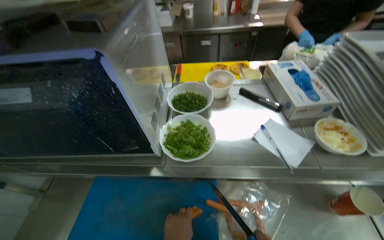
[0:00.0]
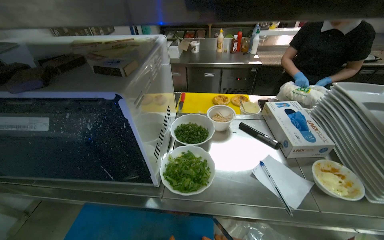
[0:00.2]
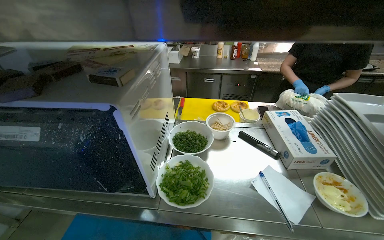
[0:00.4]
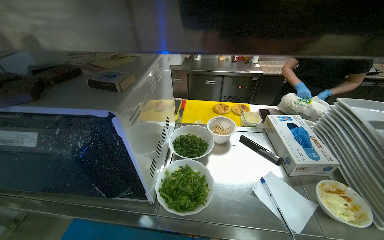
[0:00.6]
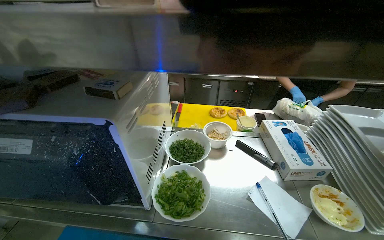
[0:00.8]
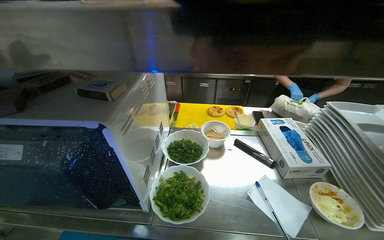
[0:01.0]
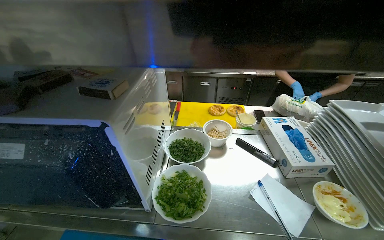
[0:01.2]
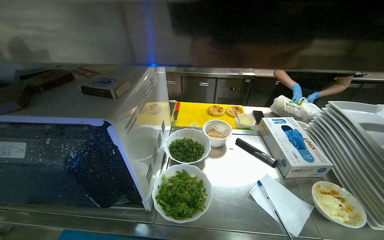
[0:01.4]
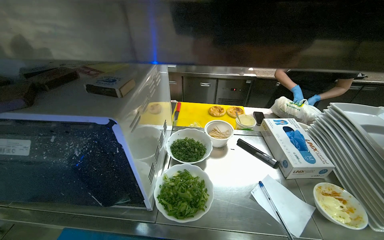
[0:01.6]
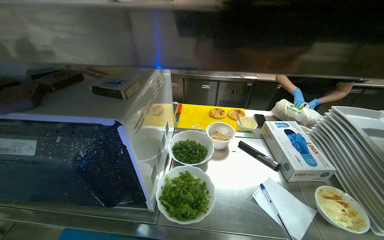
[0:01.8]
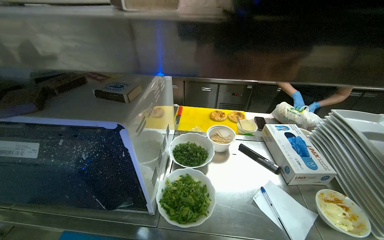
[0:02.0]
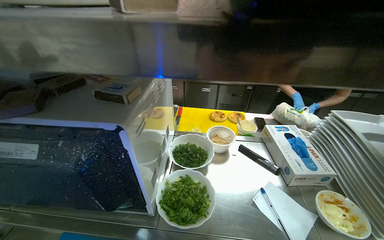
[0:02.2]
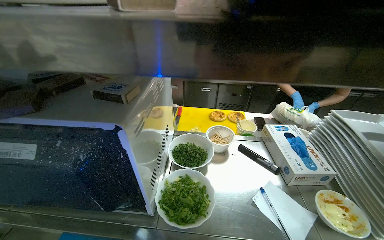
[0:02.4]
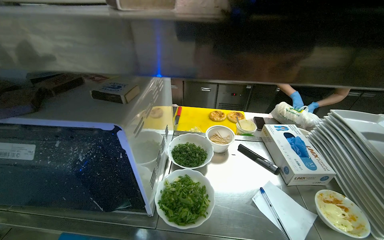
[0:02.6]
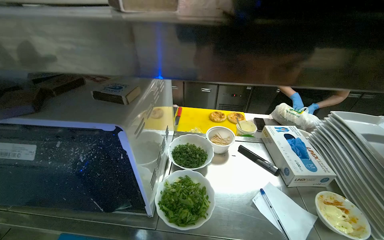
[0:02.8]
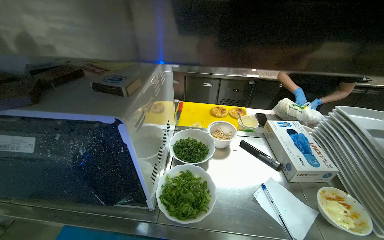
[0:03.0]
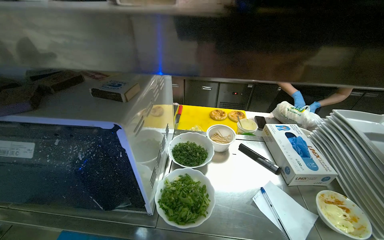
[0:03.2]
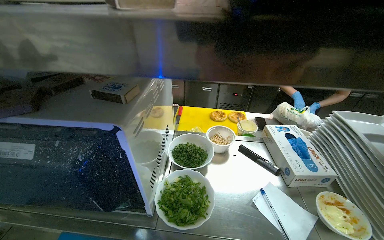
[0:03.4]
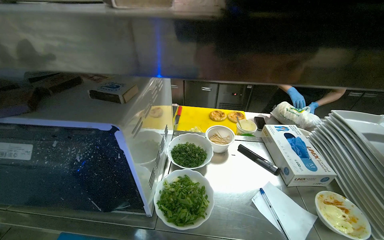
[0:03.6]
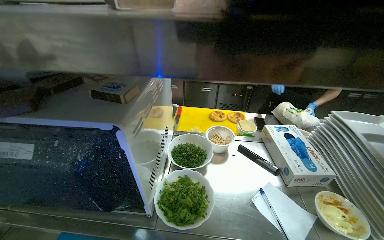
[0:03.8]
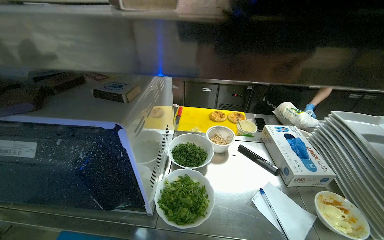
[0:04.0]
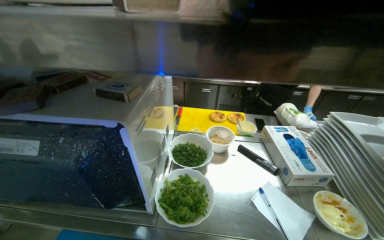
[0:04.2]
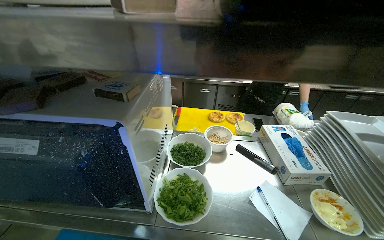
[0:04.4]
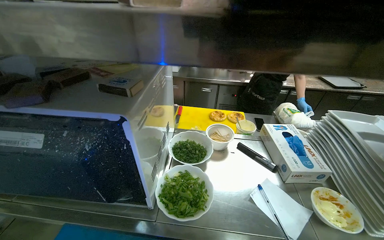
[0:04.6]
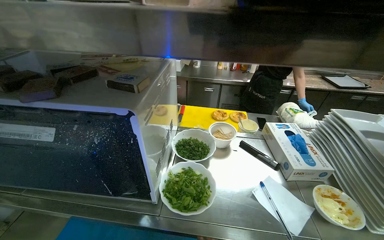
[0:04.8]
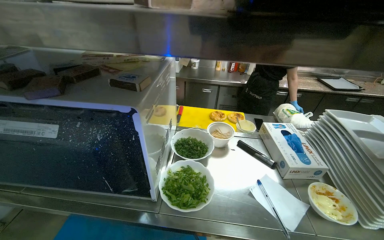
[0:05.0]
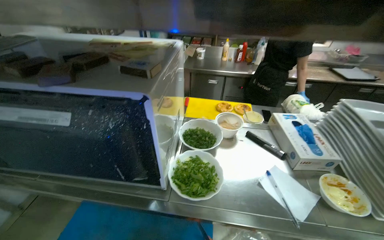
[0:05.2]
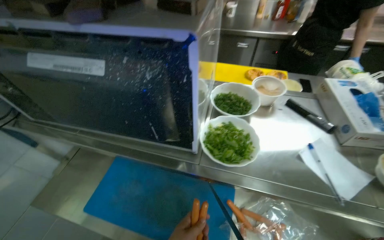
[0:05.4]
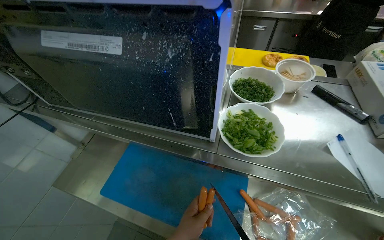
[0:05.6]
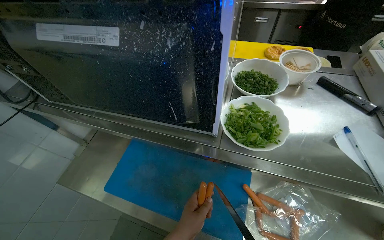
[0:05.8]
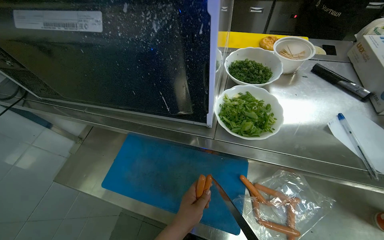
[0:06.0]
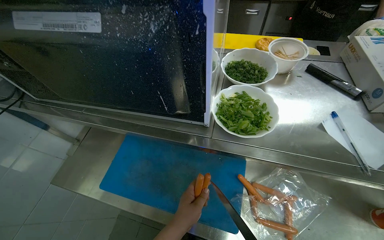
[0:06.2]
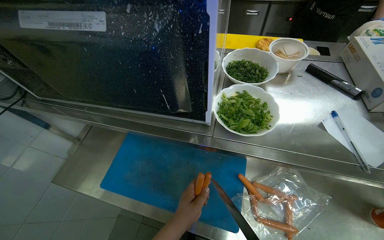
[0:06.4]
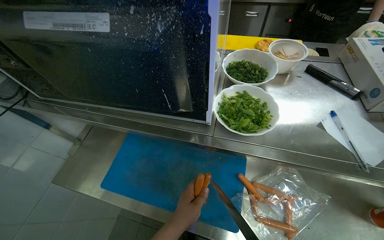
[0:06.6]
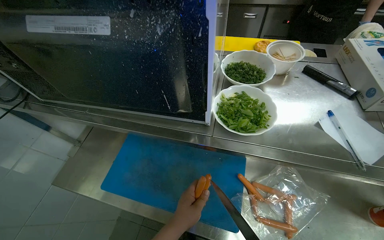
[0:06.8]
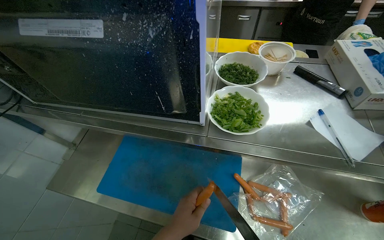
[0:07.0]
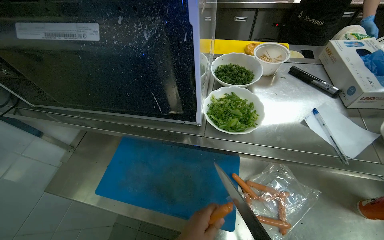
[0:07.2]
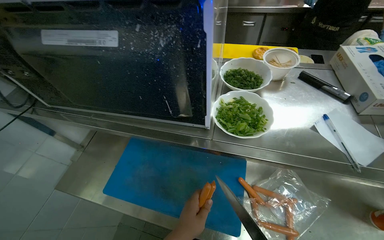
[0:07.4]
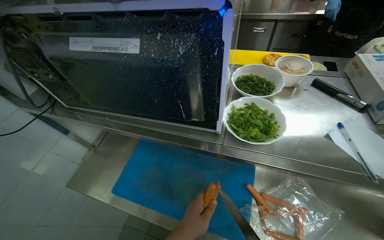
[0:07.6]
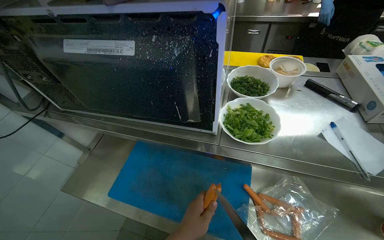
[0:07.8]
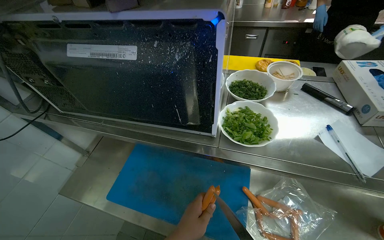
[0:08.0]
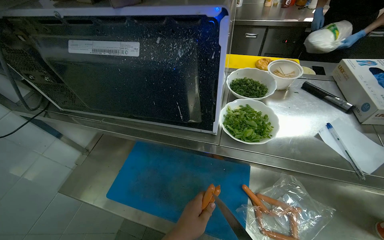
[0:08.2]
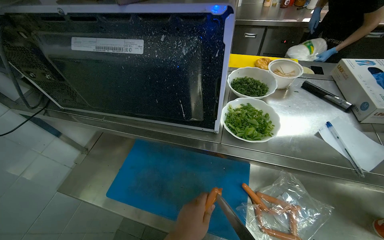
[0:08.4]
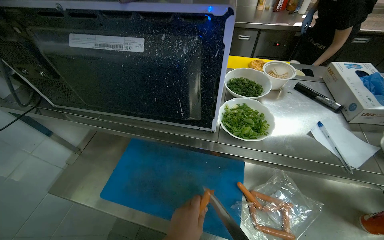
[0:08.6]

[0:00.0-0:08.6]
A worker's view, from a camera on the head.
Job: preparing food.
The whole recording: Cutting sausages on board. The worker cuts sausages on a blue cutting board.
0:04.4 to 0:05.8: The camera pitches downward, by about 20 degrees.

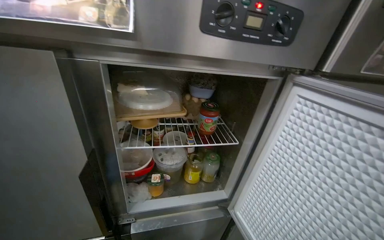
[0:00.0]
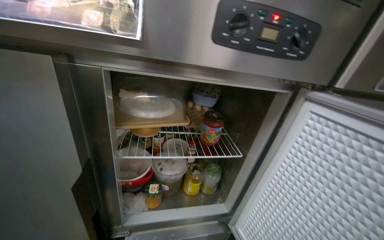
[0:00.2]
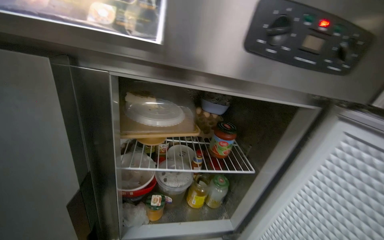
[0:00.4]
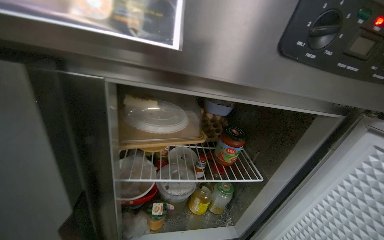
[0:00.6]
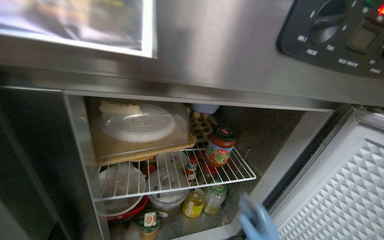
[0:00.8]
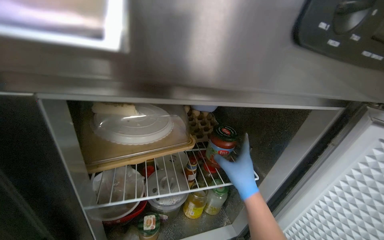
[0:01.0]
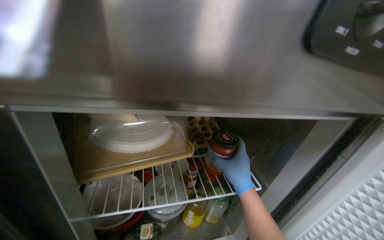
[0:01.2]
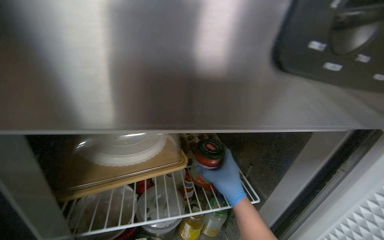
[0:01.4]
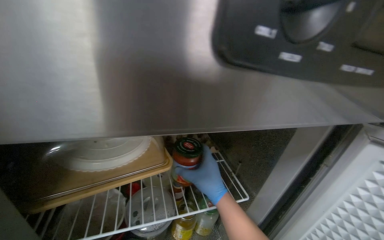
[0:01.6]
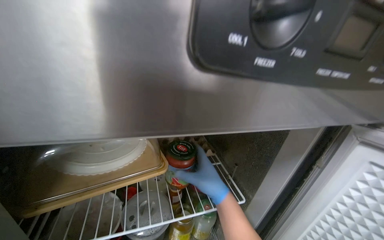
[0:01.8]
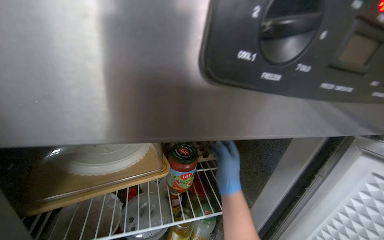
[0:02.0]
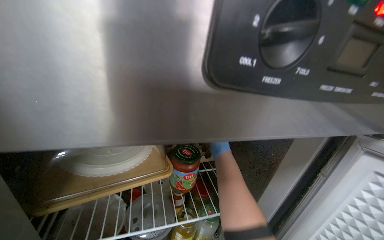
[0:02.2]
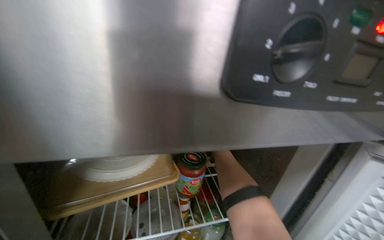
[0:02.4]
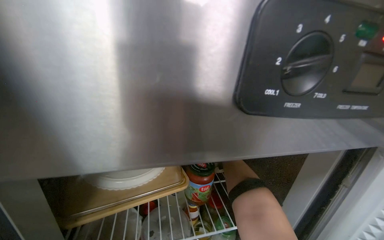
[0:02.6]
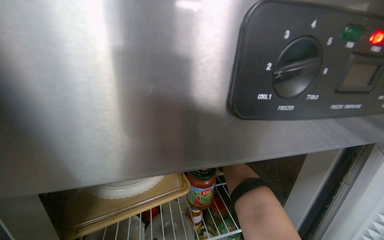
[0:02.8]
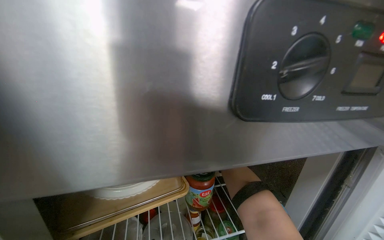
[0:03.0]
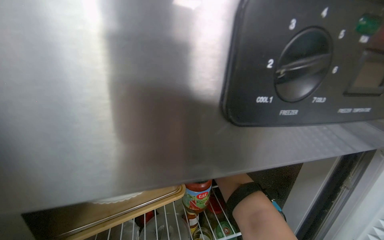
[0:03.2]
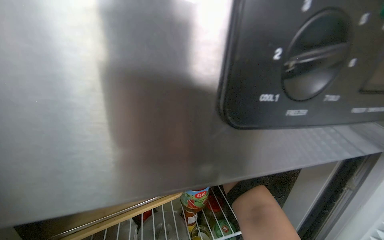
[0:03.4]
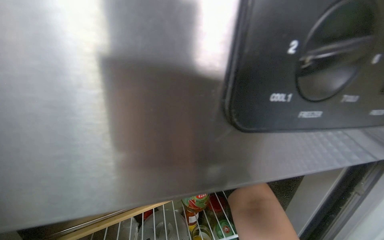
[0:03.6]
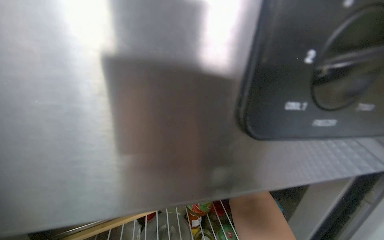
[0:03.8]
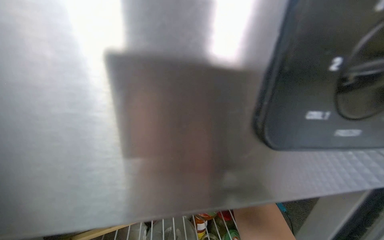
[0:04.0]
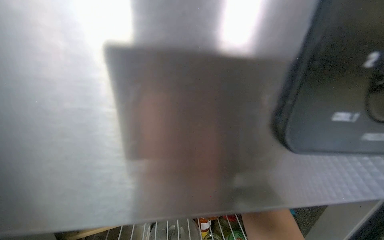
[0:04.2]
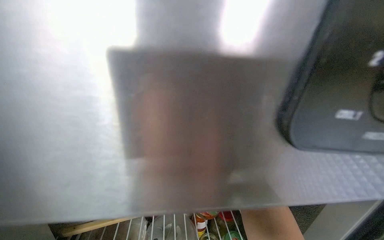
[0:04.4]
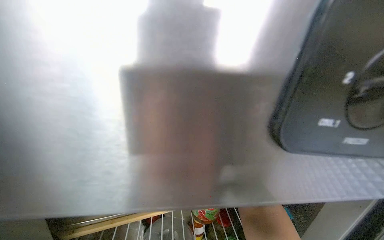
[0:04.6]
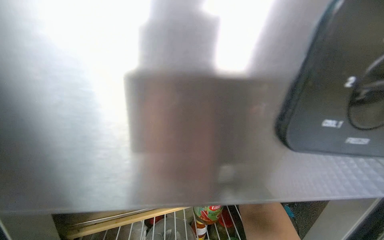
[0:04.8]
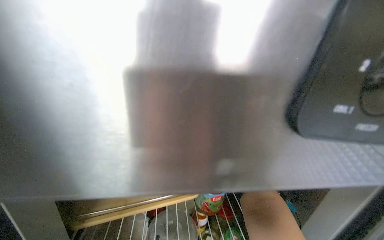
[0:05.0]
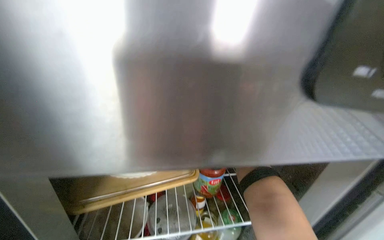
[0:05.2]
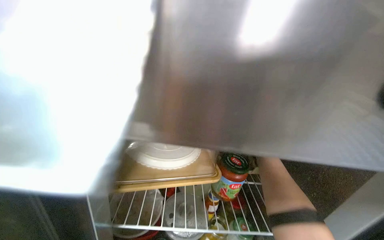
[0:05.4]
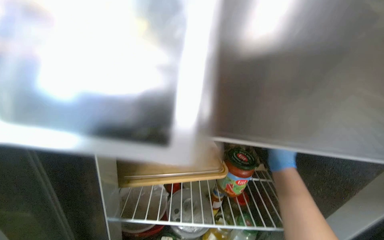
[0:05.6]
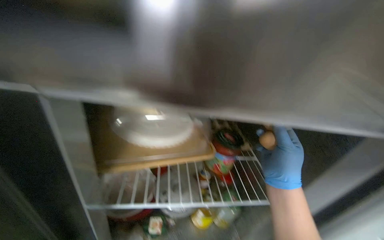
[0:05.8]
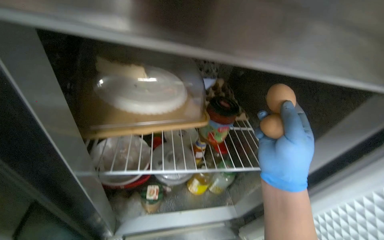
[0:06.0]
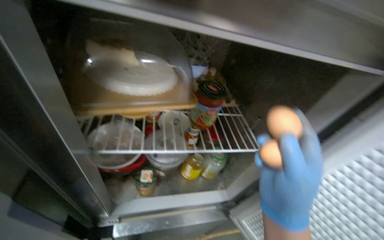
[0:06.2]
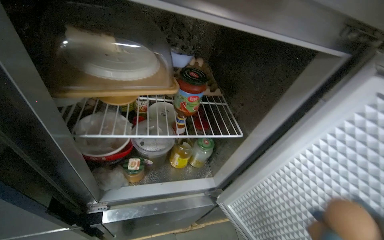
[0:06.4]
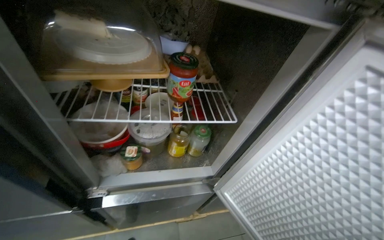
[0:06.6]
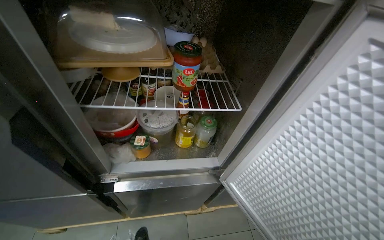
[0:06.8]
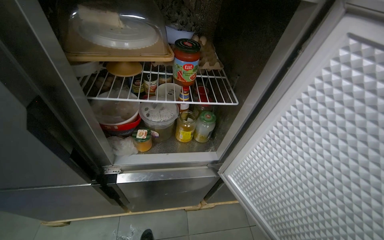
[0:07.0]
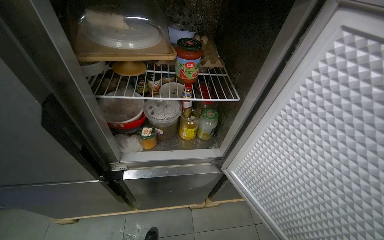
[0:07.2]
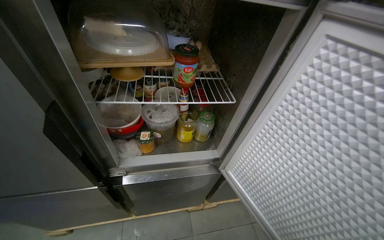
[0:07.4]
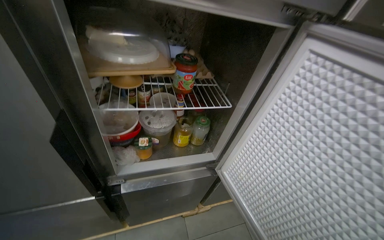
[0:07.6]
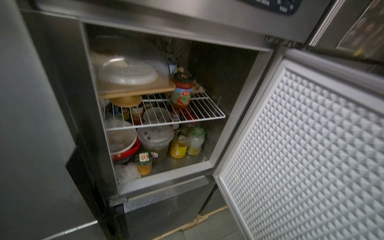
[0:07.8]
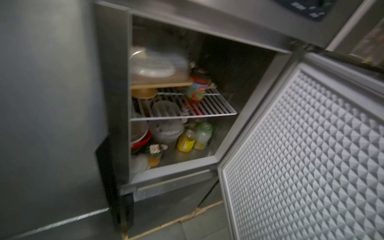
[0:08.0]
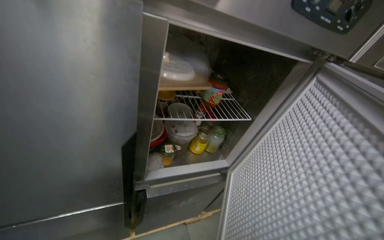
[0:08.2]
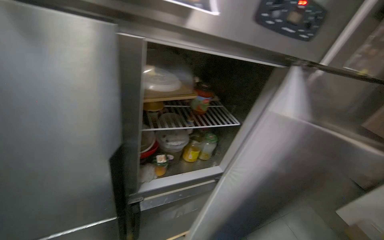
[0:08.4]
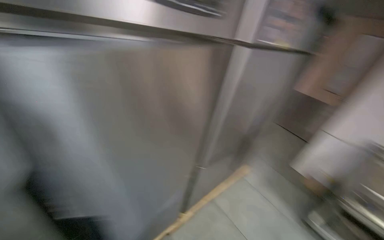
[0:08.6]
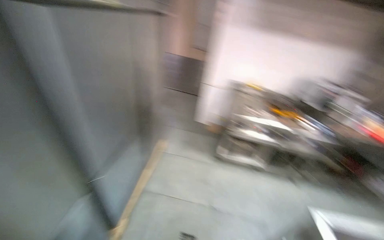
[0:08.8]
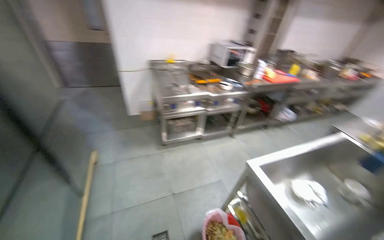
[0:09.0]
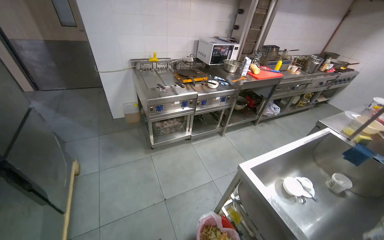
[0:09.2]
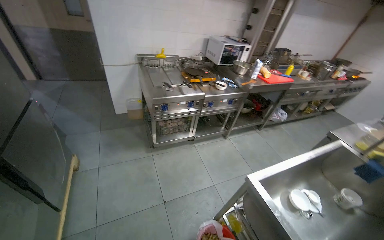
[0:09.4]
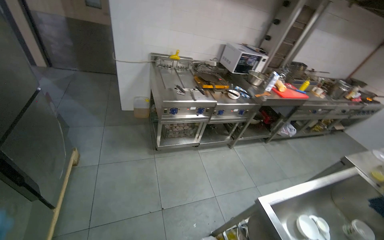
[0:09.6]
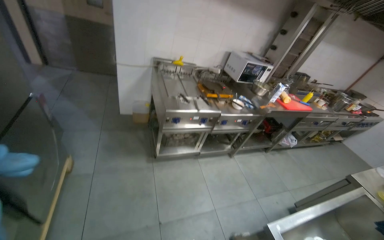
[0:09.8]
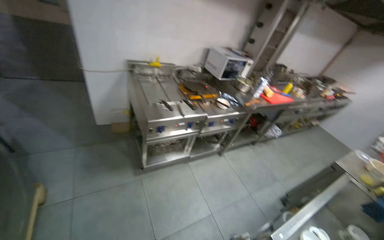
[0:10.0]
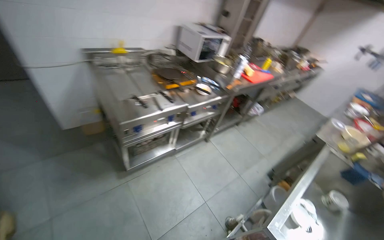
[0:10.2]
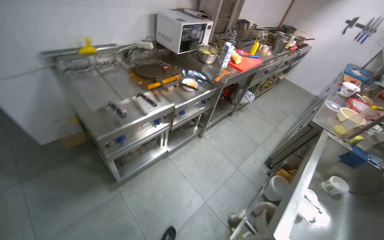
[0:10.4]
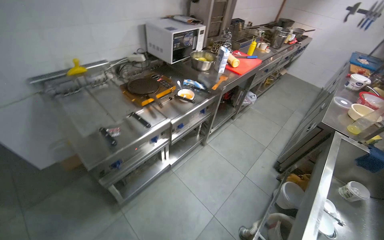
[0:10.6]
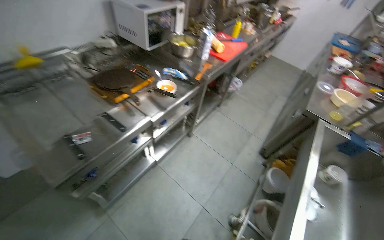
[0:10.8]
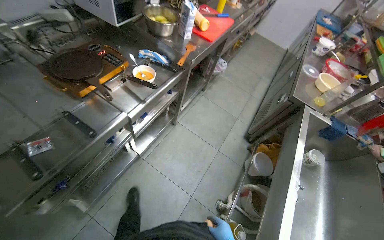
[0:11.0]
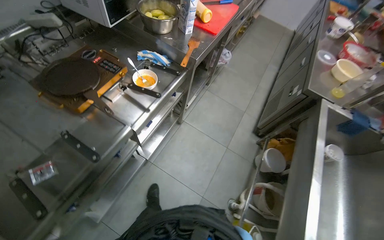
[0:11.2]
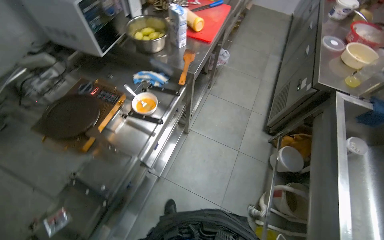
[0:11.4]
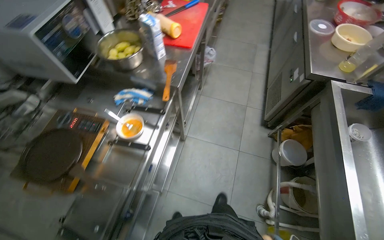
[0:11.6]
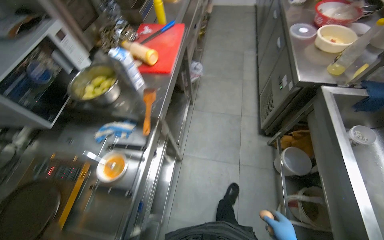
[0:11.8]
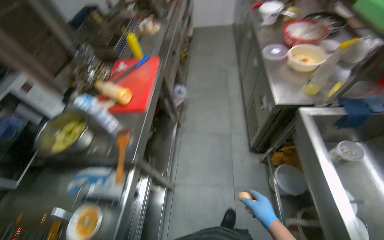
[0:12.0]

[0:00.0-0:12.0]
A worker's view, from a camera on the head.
Job: cooking food.
The whole recording: Cracking eggs into cooking noodles. The worker cracks eggs and adds them to the instant noodles cooking on the stove.
0:04.4 to 0:06.0: The view tips downward by roughly 20 degrees.
0:07.6 to 0:09.0: The wearer looks approximately 105 degrees further to the right.
0:09.0 to 0:10.4: The head travels some 70 cm. The head turns to the right by approximately 20 degrees. The view tilts approximately 15 degrees downward.
0:10.4 to 0:12.0: The head travels about 1 m. The scene turns approximately 45 degrees counterclockwise in the picture.
